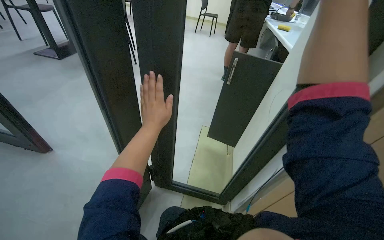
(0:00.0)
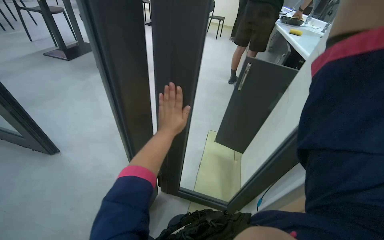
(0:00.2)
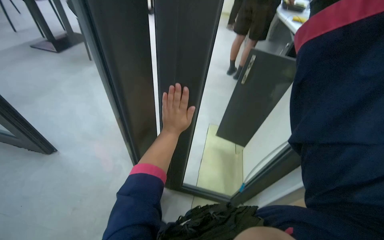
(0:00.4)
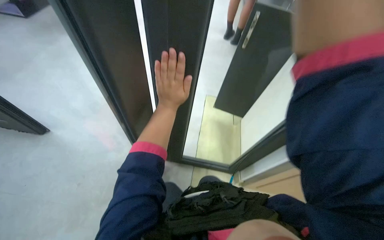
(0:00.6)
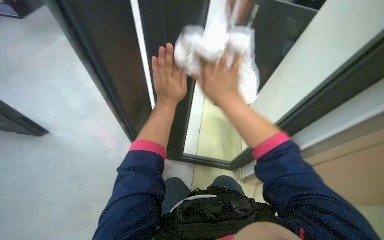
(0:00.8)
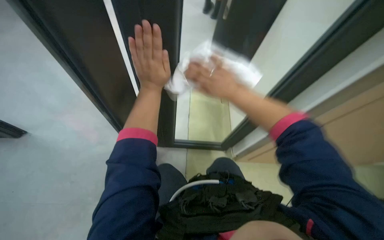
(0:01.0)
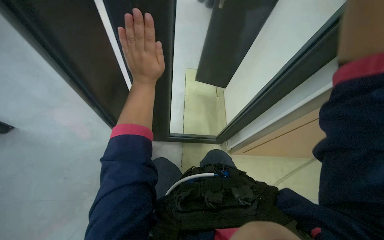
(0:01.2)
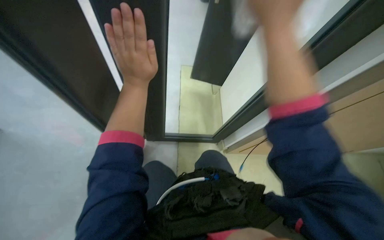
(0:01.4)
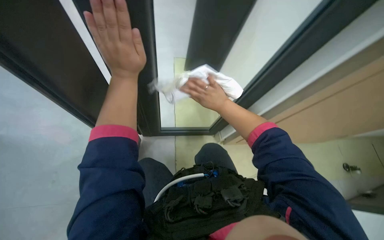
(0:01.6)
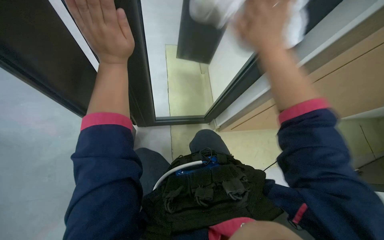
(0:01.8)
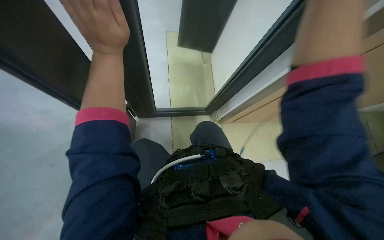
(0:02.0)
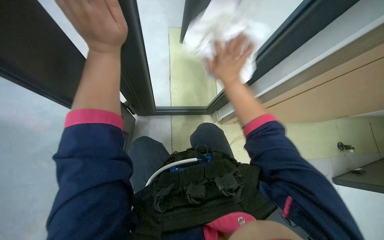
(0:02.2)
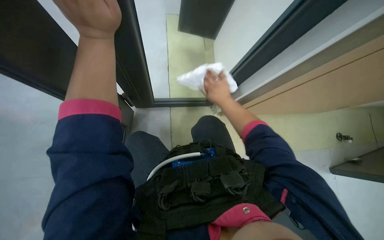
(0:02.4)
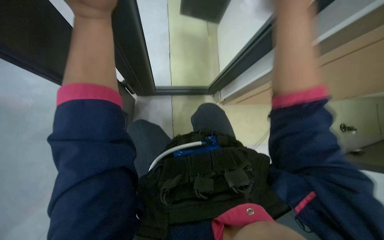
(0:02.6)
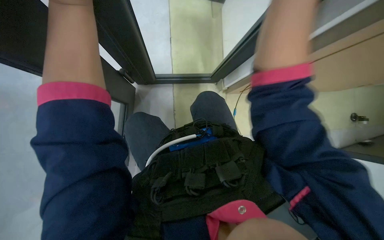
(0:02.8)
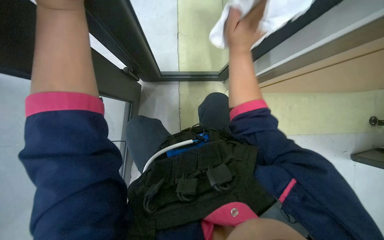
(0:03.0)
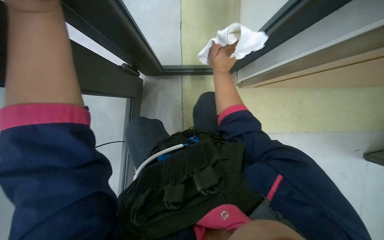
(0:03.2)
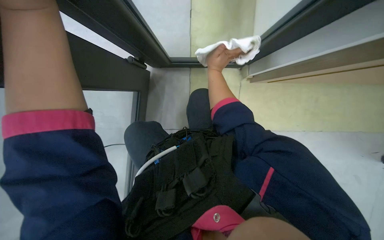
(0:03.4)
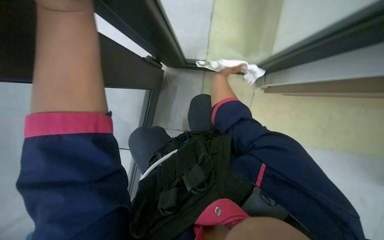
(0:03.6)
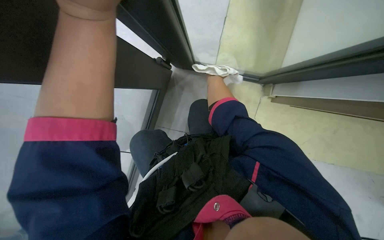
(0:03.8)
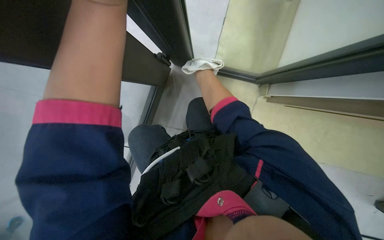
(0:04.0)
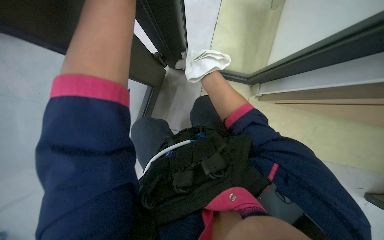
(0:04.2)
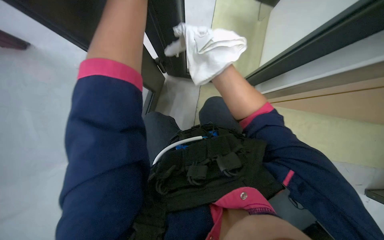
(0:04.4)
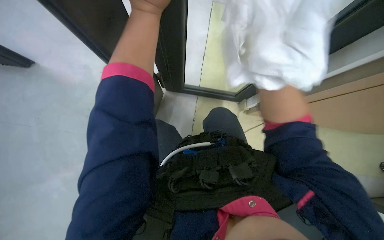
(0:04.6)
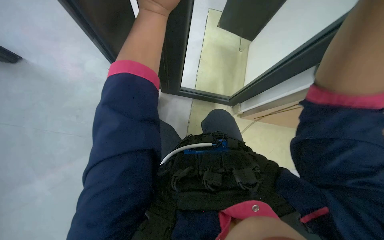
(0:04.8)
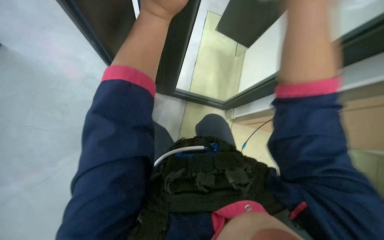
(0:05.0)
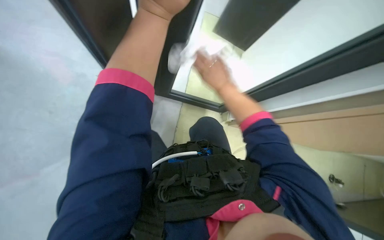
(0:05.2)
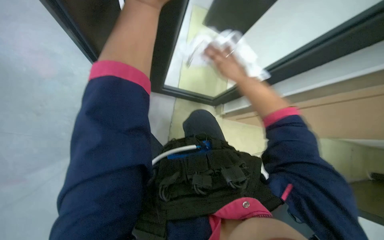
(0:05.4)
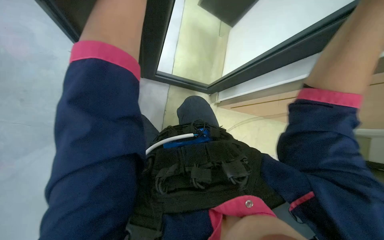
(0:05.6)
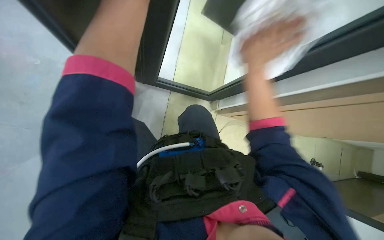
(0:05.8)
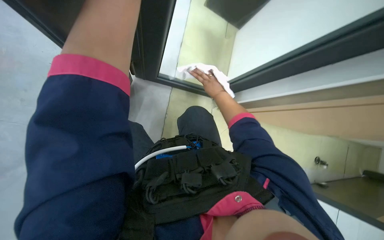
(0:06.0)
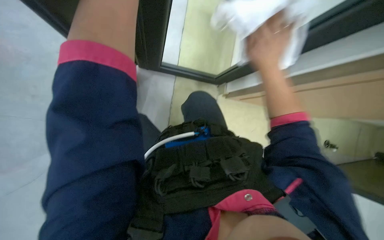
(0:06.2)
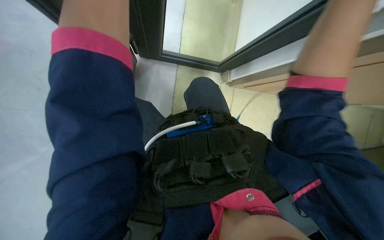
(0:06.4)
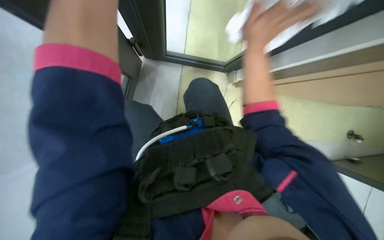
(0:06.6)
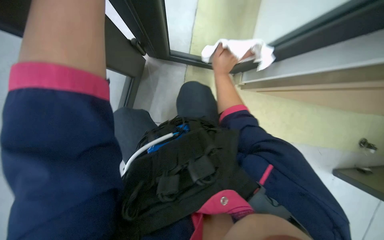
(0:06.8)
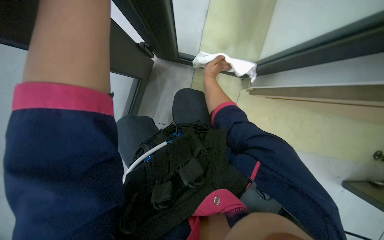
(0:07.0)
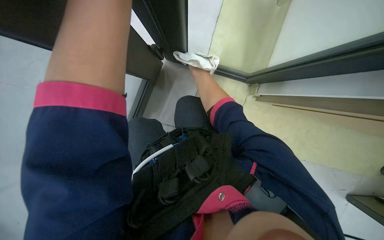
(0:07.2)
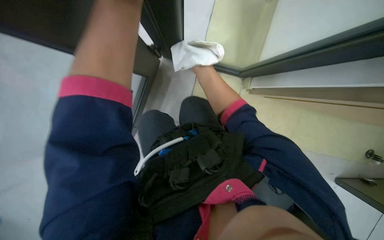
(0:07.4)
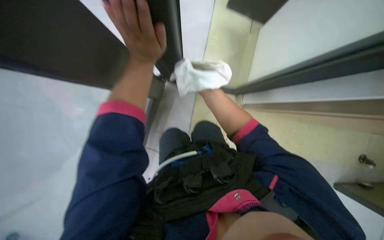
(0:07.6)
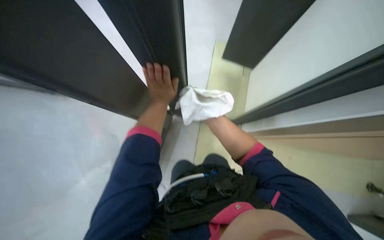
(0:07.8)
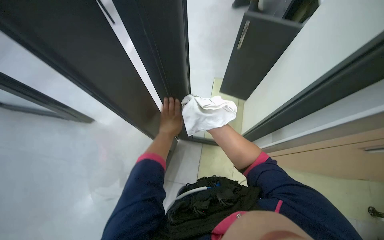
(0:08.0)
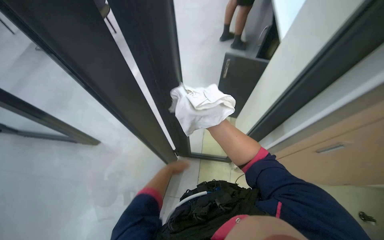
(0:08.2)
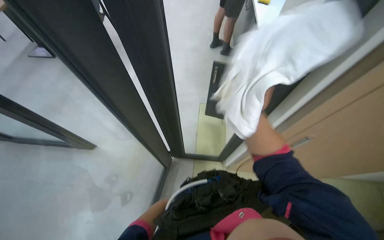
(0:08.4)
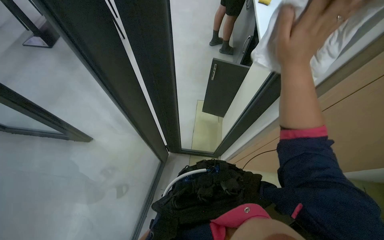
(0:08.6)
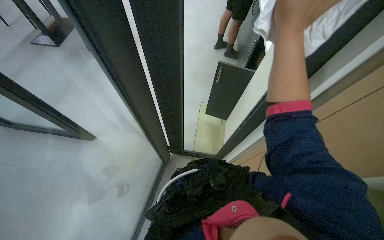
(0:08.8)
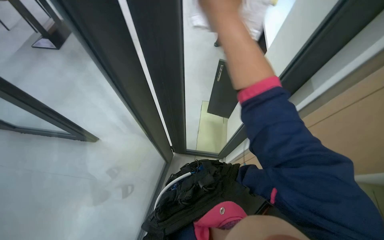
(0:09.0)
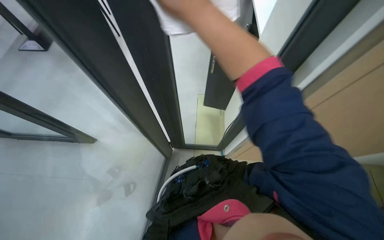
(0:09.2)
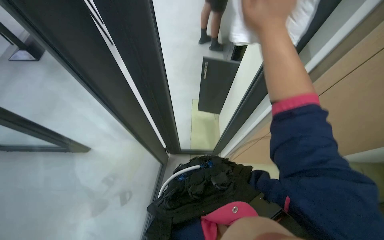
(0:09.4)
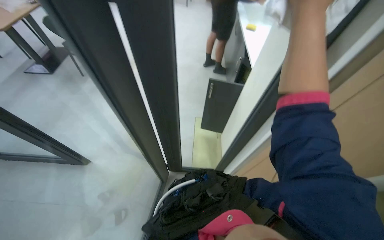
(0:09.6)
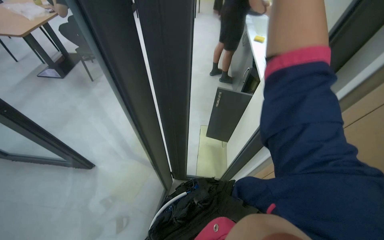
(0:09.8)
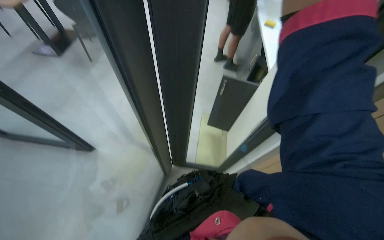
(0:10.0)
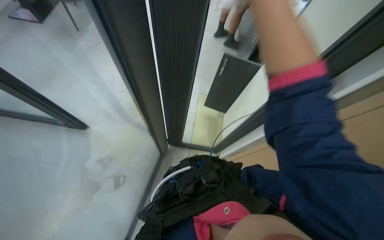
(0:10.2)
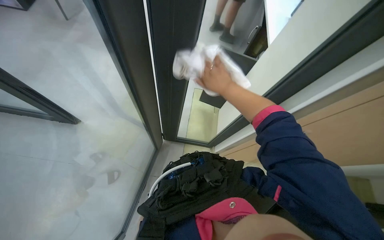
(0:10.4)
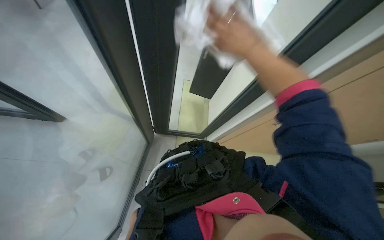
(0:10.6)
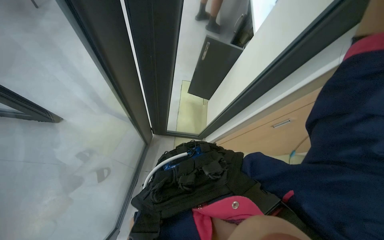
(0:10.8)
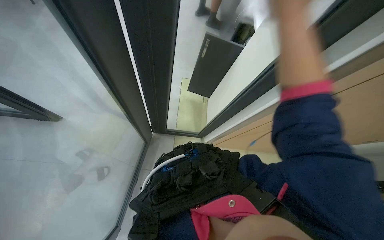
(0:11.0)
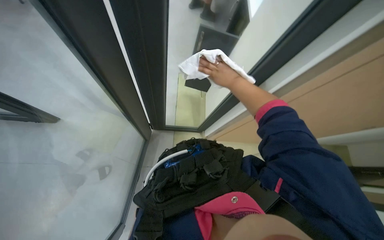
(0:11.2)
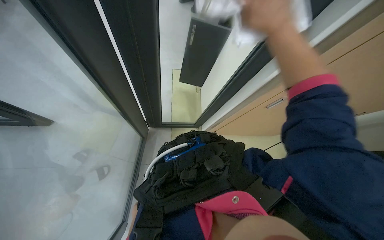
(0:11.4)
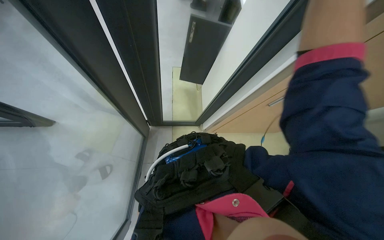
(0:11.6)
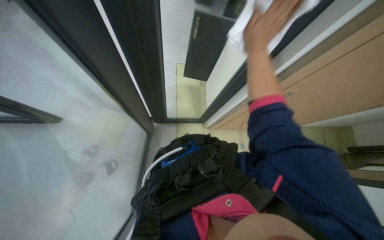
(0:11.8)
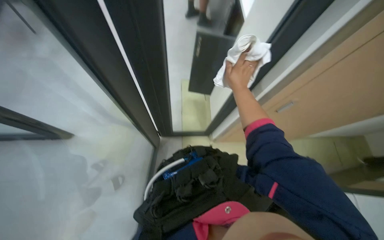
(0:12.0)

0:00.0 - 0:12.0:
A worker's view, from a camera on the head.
Job: wiping surfaces.
The whole recording: Wiping glass partition. The worker sprays and wipes the glass partition with a cloth.
0:00.0 - 0:01.6: The camera pitches downward, by some 20 degrees. The right hand moves nearer and farther over some 25 cm, changing direction 2 times.
0:01.6 - 0:03.0: The view tips downward by some 25 degrees. The right hand swings nearer and farther, approximately 20 cm each way, with 2 reversals.
0:06.0 - 0:07.6: The right hand swings nearer and farther, roughly 30 cm each way, with 2 reversals.
0:07.6 - 0:09.0: The view tilts roughly 35 degrees upward.
0:09.0 - 0:10.4: The right hand travels farther from the camera and down the picture by some 25 cm, and reaches approximately 20 cm to the right, then returns.
0:10.4 - 0:12.0: The right hand moves farther from the camera and to the right, roughly 15 cm.

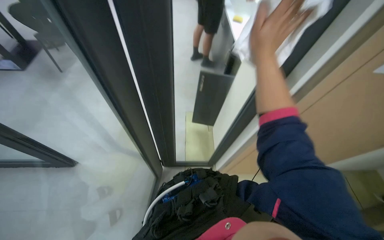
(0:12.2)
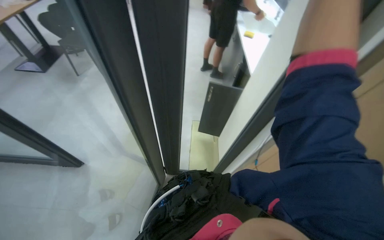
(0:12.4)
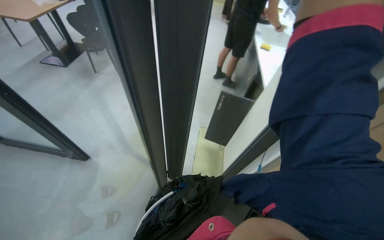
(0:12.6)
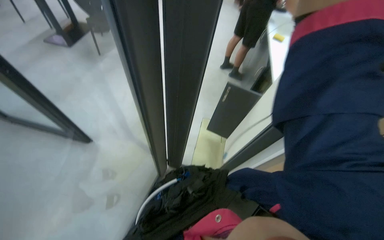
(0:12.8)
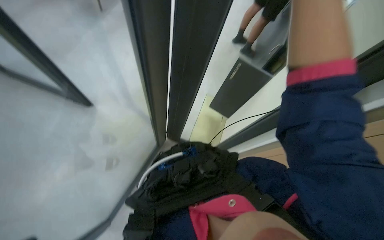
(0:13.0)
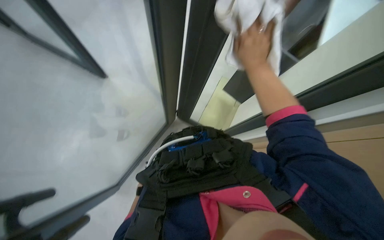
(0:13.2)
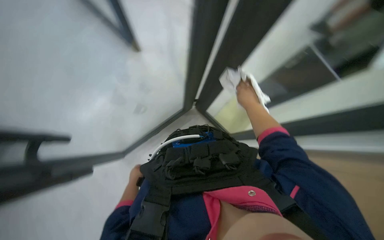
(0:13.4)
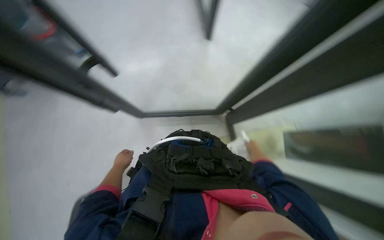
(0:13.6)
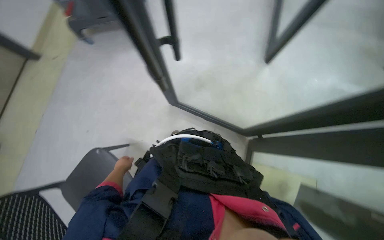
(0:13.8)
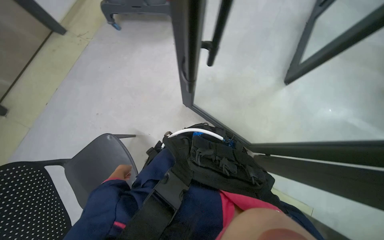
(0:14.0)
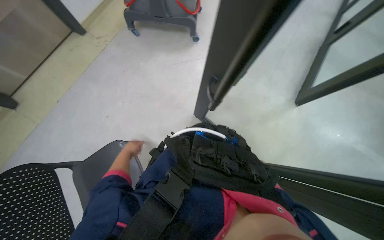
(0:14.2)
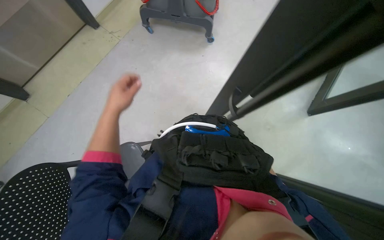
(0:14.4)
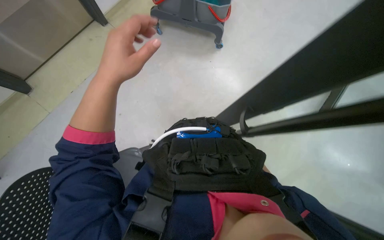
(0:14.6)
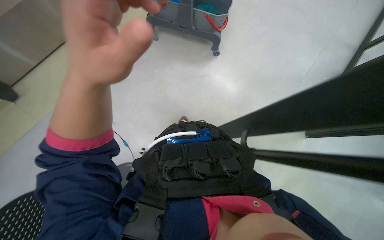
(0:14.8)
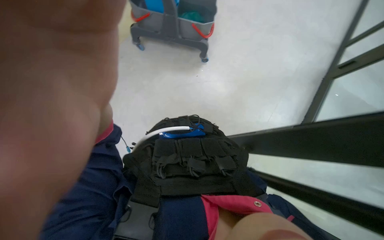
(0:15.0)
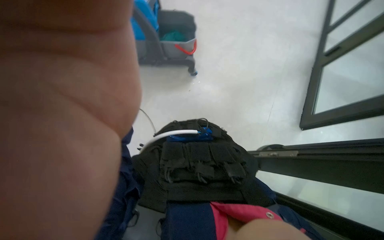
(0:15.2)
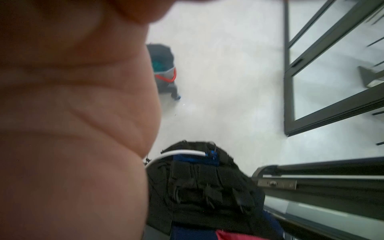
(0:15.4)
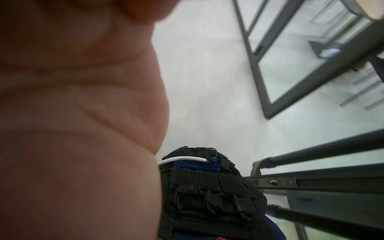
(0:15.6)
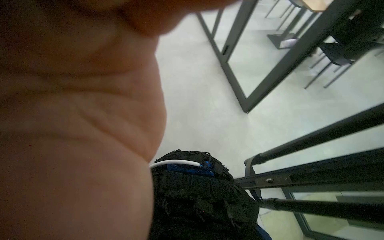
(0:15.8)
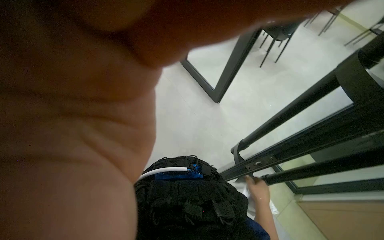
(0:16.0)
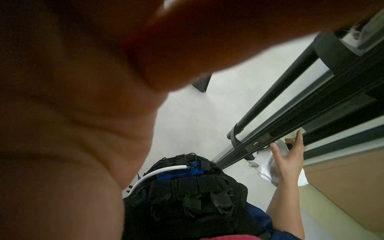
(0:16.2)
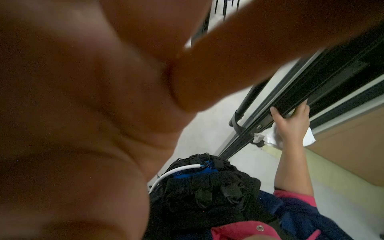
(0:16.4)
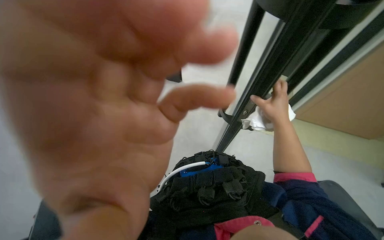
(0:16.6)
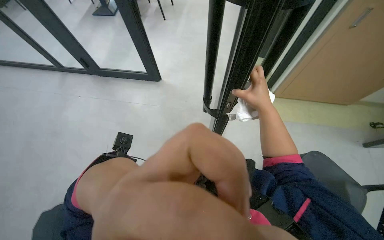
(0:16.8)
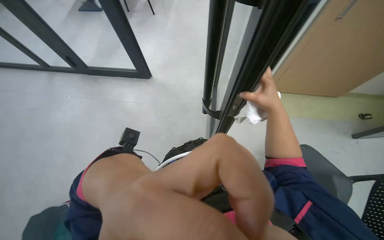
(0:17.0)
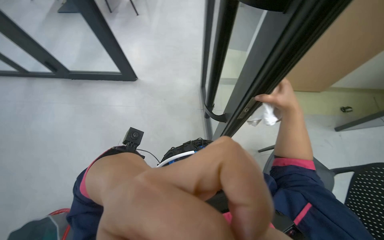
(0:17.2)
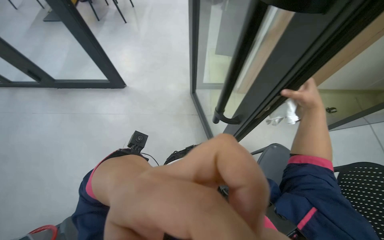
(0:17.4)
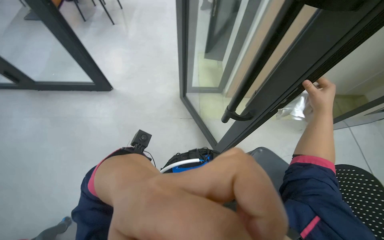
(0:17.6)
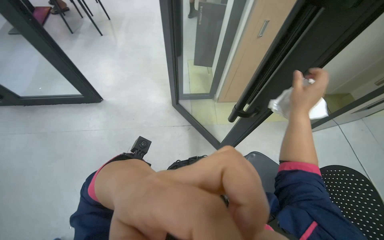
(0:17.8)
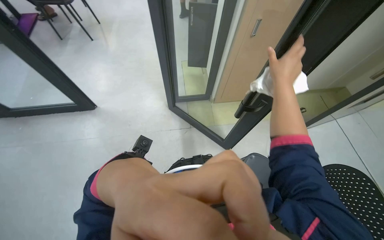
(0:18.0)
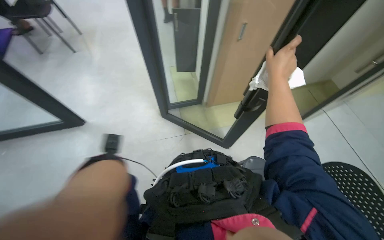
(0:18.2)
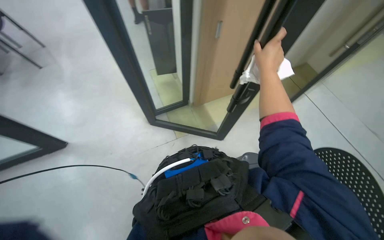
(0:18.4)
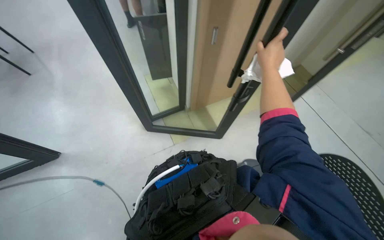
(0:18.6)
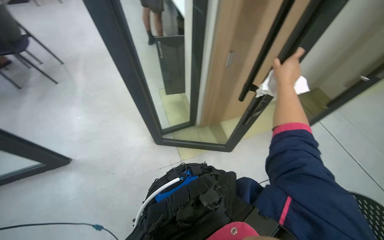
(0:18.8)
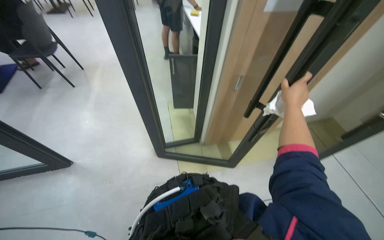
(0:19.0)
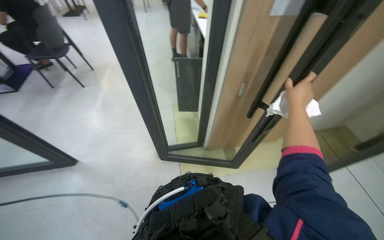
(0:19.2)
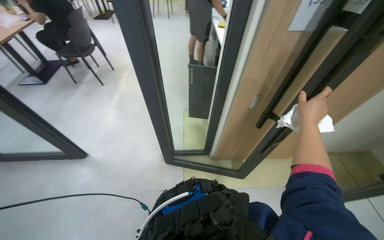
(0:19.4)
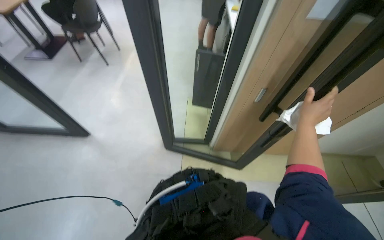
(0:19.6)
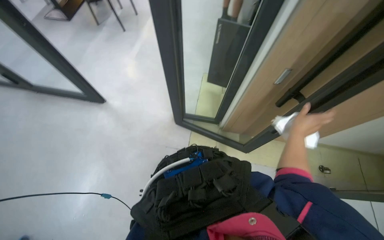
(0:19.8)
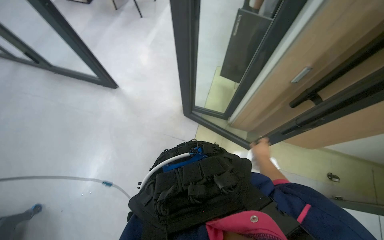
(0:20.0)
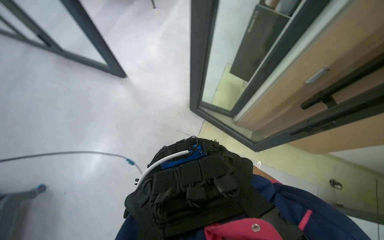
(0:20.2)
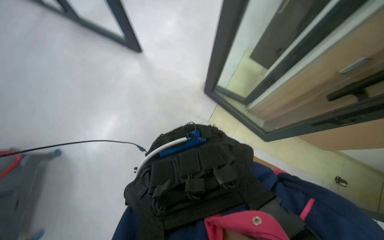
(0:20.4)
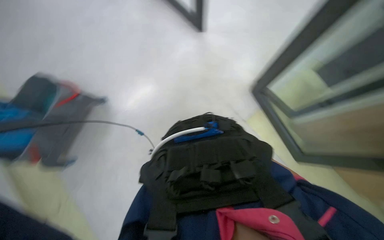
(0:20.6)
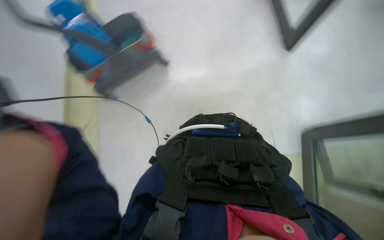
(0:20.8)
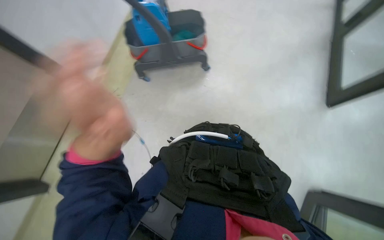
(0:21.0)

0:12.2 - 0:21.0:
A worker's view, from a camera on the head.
Job: wiping surfaces.
The whole recording: Wiping glass partition. The worker sprays and wipes the glass partition with a cloth.
0:12.2 - 0:13.6: The wearer's head swings roughly 40 degrees to the left. The view tilts roughly 15 degrees downward.
0:13.6 - 0:15.2: The view tips upward by roughly 20 degrees.
0:15.2 - 0:16.6: The wearer's head swings about 85 degrees to the right.
0:16.6 - 0:18.0: The wearer's head swings approximately 35 degrees to the right. The right hand travels to the right and back again, some 20 cm each way.
0:18.0 - 0:19.6: The camera pitches upward, by approximately 15 degrees.
0:19.6 - 0:21.0: The wearer looks some 45 degrees further to the left. The view tips downward by about 25 degrees.
